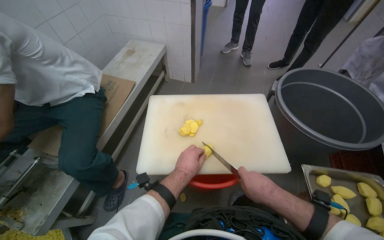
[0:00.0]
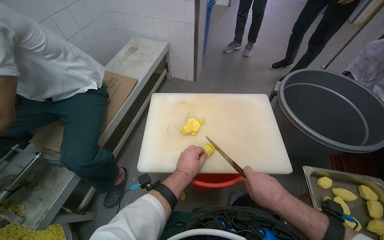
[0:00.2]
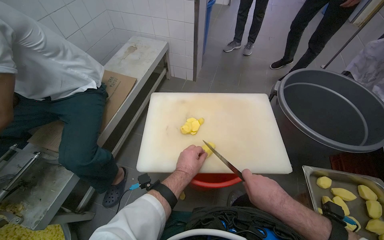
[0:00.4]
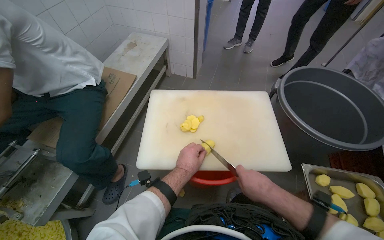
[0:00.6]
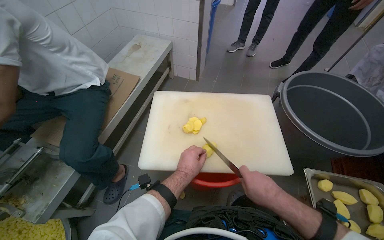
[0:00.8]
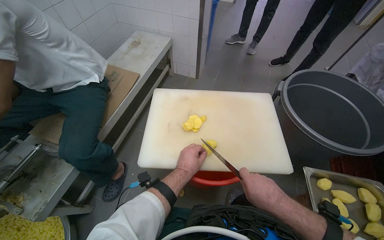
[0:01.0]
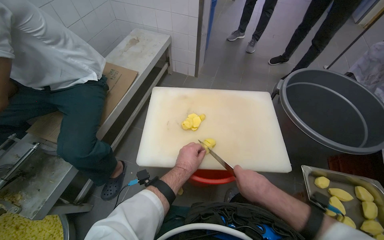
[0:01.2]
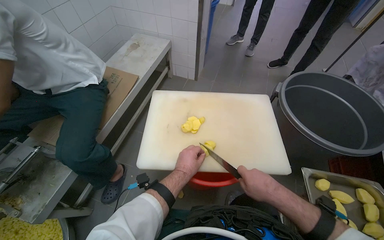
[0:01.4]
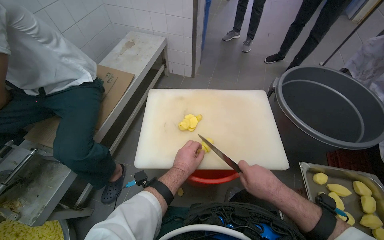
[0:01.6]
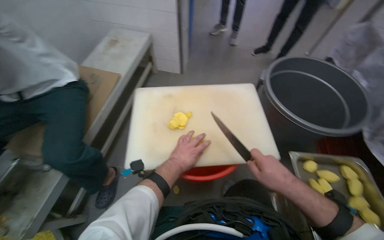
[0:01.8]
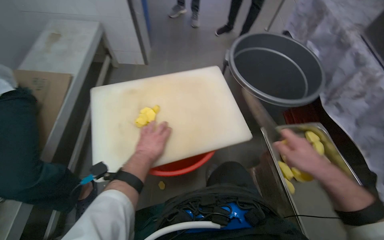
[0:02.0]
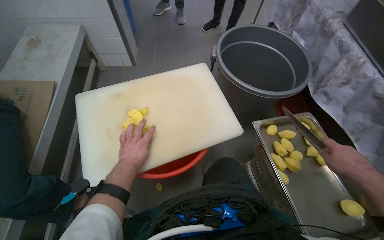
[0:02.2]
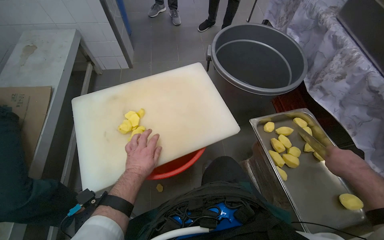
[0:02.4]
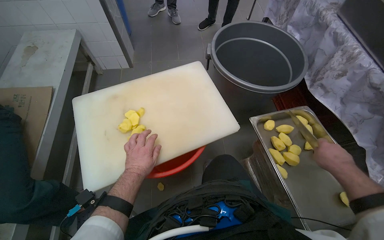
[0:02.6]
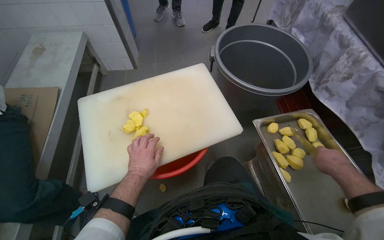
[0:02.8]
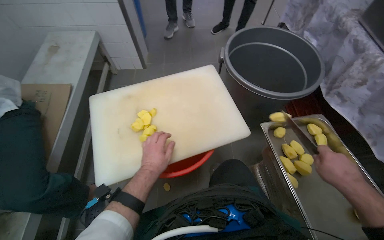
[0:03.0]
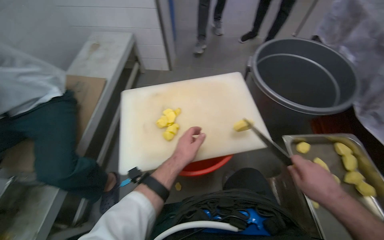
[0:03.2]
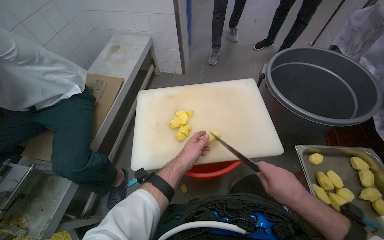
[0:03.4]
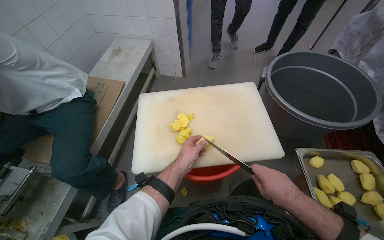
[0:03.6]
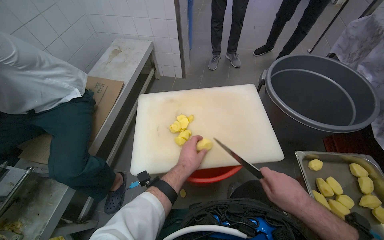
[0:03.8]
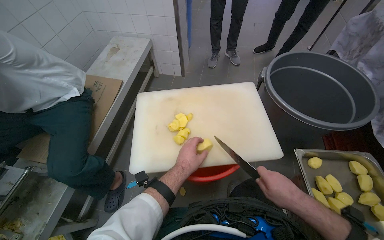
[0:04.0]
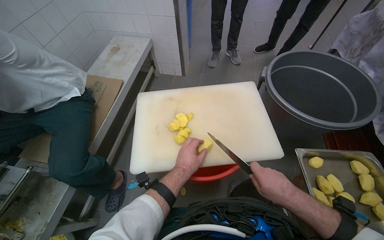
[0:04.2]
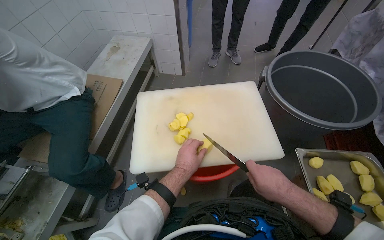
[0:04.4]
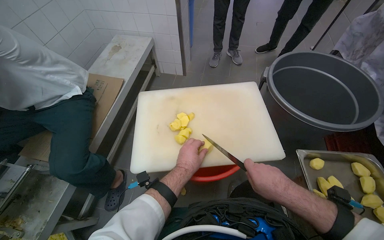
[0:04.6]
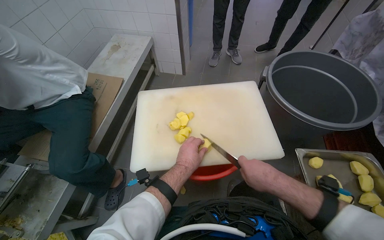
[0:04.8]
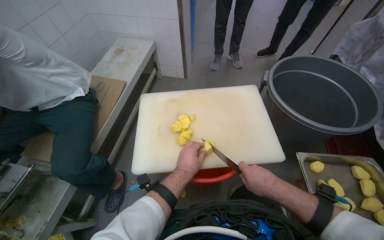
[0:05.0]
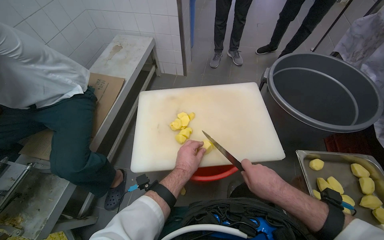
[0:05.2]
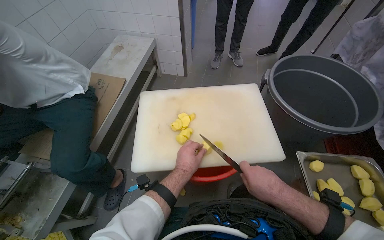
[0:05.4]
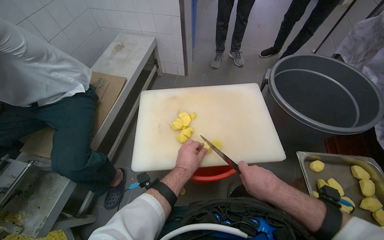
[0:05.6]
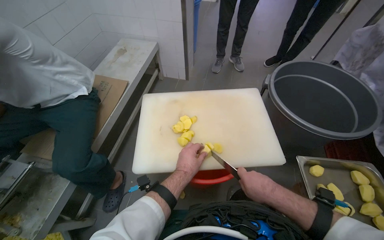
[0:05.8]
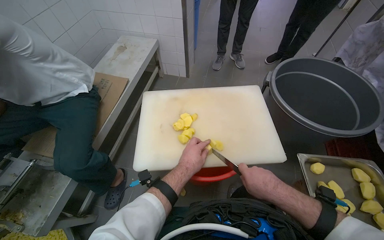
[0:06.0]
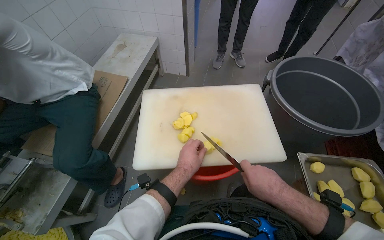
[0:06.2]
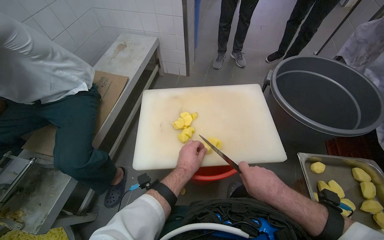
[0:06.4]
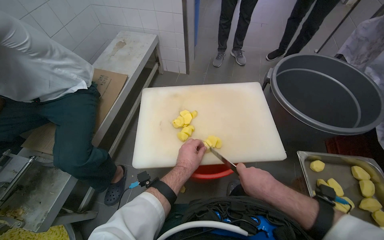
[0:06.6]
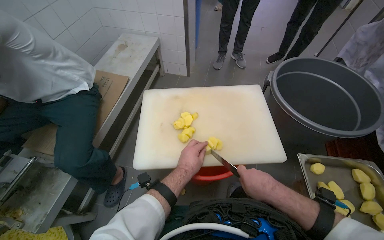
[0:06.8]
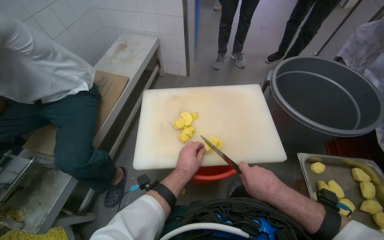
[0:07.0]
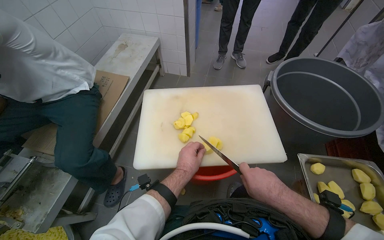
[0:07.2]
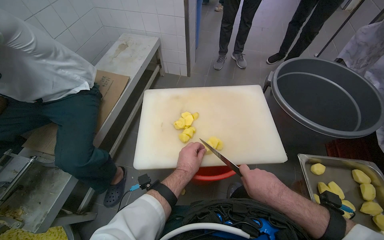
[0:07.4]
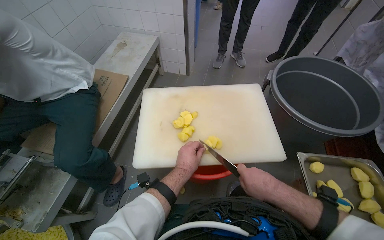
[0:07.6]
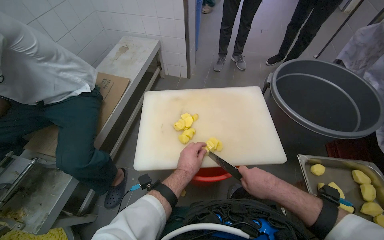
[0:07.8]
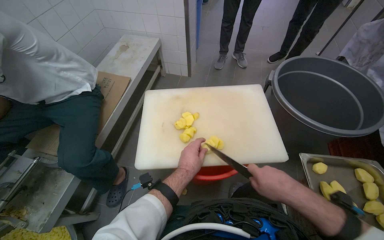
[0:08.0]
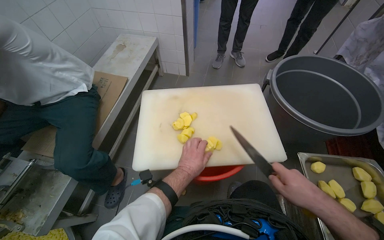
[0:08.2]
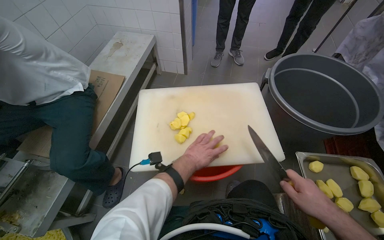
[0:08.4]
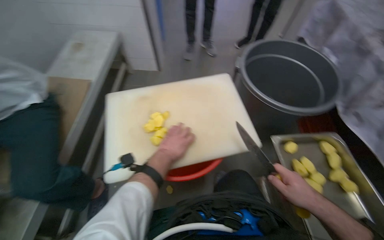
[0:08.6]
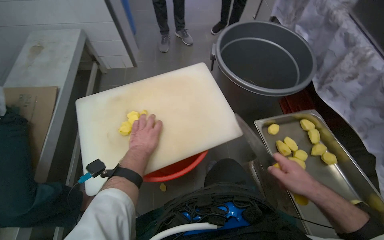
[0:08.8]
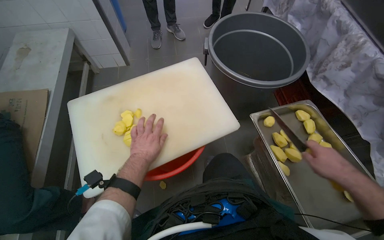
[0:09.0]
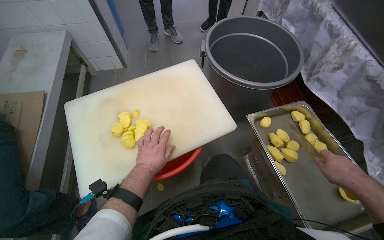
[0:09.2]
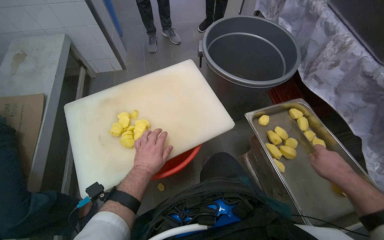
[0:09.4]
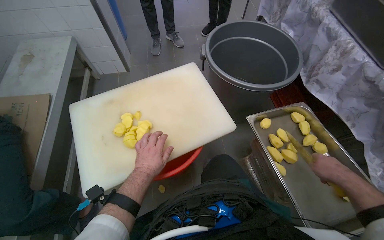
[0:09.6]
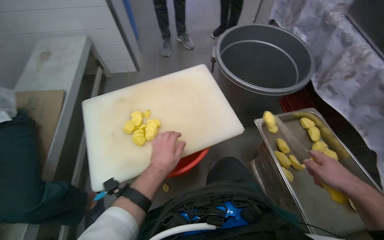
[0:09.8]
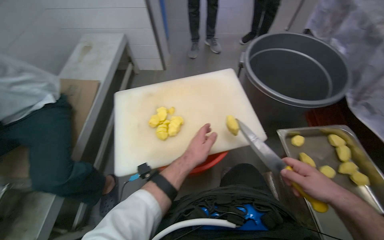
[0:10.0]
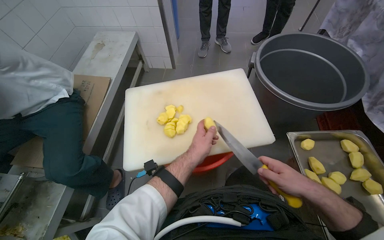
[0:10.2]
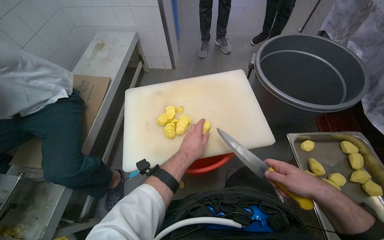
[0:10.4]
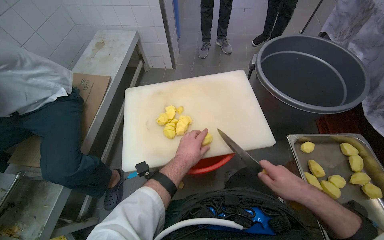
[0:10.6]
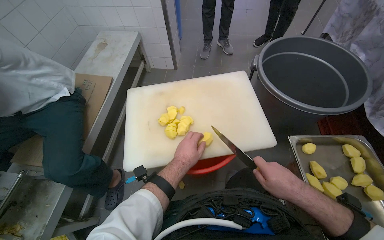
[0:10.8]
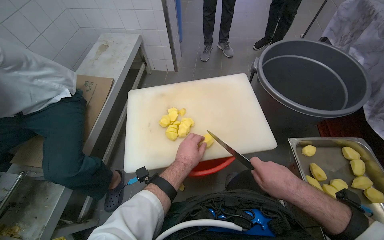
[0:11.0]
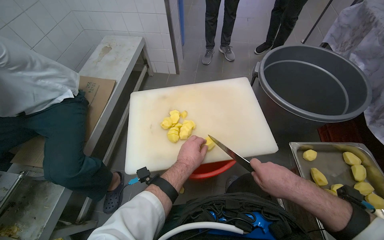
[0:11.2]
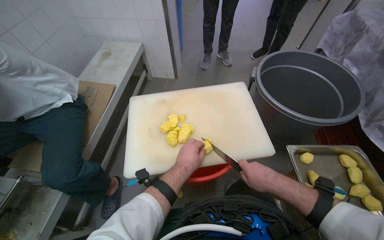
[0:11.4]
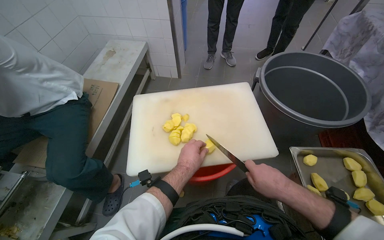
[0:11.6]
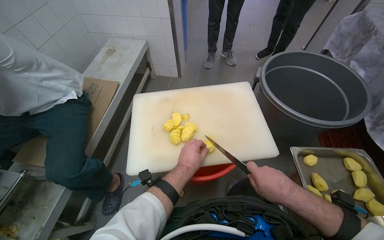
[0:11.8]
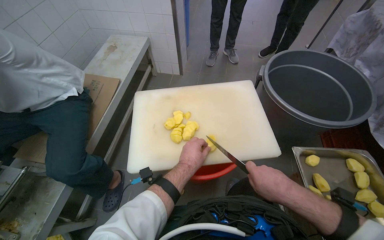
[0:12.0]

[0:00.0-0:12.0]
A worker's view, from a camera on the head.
Job: preparing food.
The whole recording: Slicing potatoes on cutting board. The worker slices potatoes into smaller pieces on a white cutting board.
0:00.0 to 0:01.6: The hands make small movements and keep their place.
0:01.6 to 0:03.0: The right hand is displaced to the right by about 30 cm.
0:03.0 to 0:04.4: The right hand shifts some 25 cm to the left.
0:04.4 to 0:07.6: The hands are busy where they are.
0:07.6 to 0:09.0: The wearer's head swings some 20 degrees to the right. The right hand travels to the right by roughly 30 cm.
0:09.0 to 0:10.4: The right hand goes roughly 15 cm to the left.
0:10.4 to 0:12.0: The right hand heads to the left, covering some 10 cm.

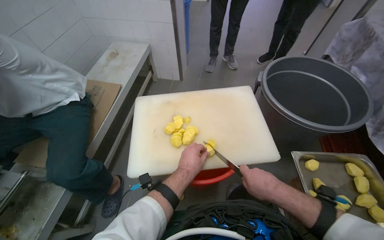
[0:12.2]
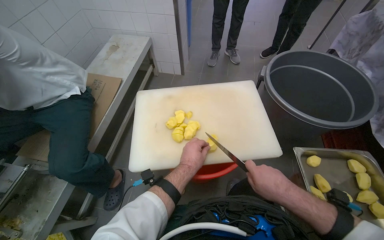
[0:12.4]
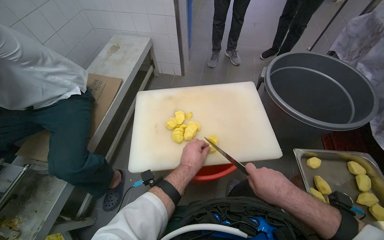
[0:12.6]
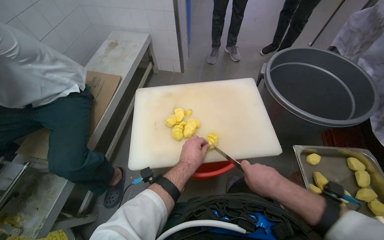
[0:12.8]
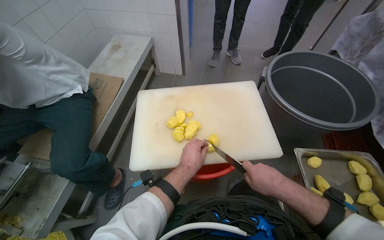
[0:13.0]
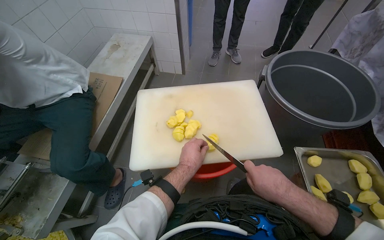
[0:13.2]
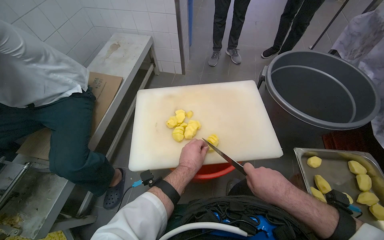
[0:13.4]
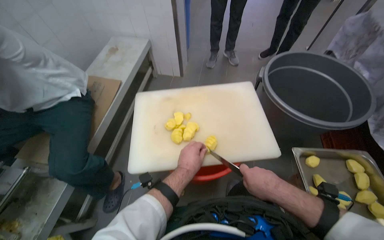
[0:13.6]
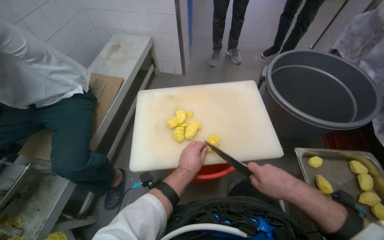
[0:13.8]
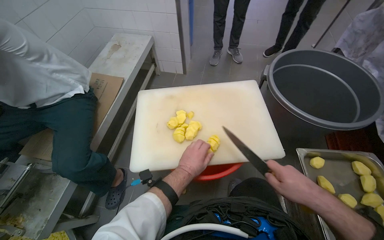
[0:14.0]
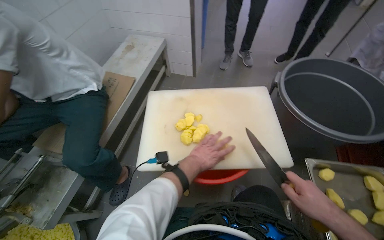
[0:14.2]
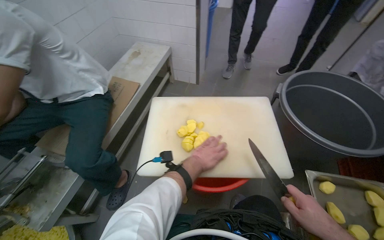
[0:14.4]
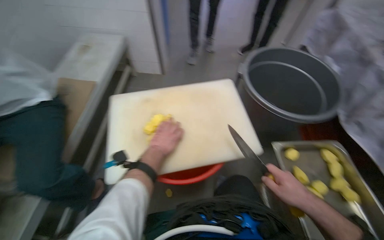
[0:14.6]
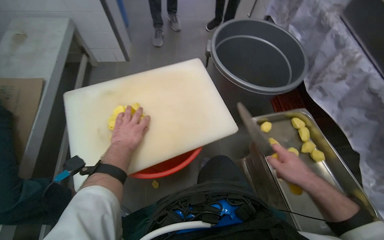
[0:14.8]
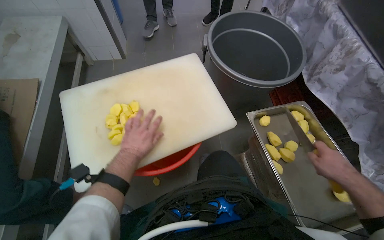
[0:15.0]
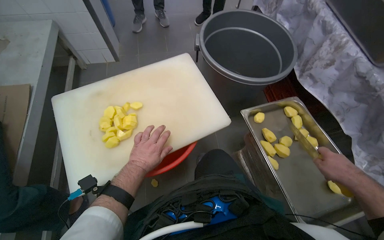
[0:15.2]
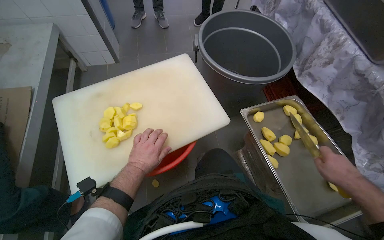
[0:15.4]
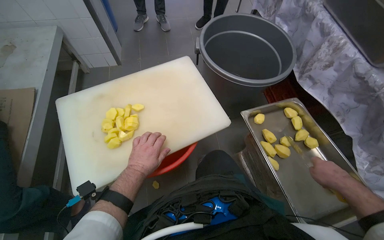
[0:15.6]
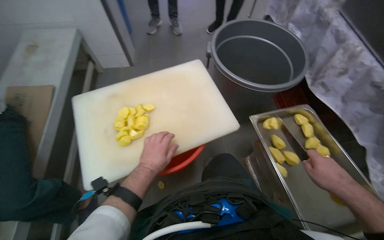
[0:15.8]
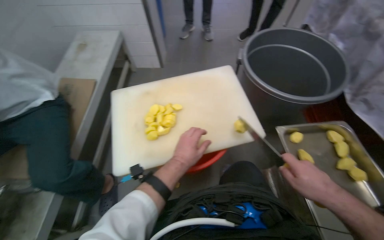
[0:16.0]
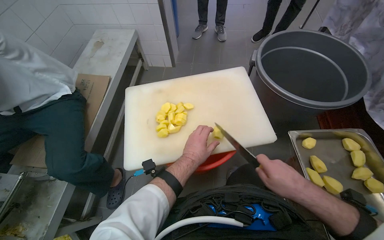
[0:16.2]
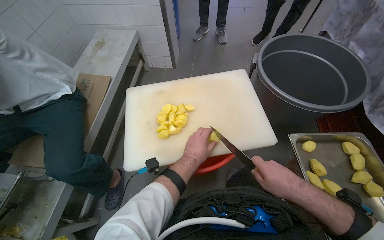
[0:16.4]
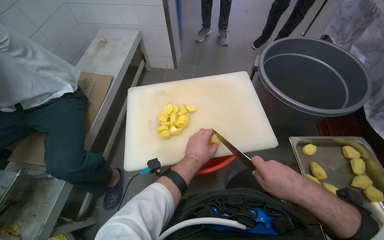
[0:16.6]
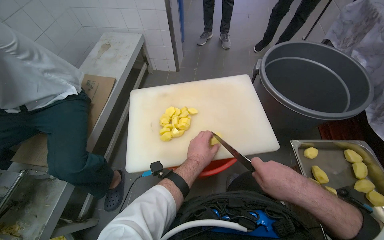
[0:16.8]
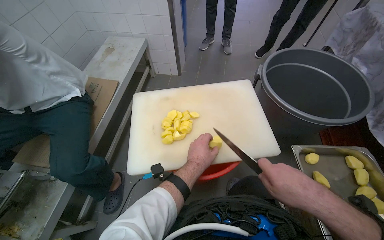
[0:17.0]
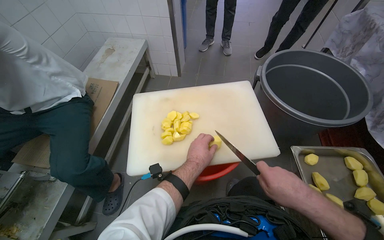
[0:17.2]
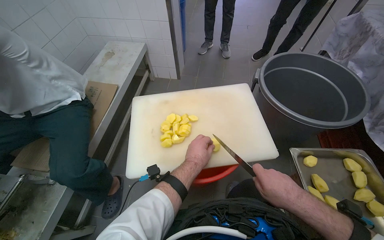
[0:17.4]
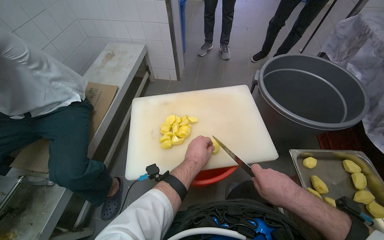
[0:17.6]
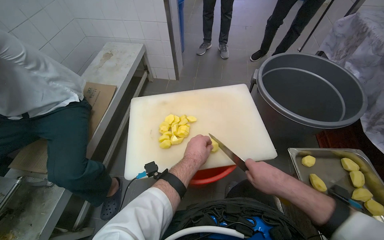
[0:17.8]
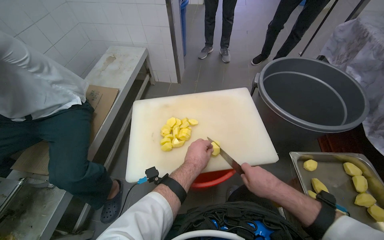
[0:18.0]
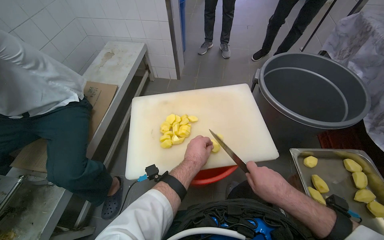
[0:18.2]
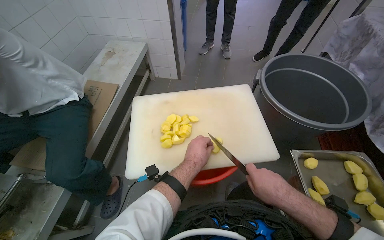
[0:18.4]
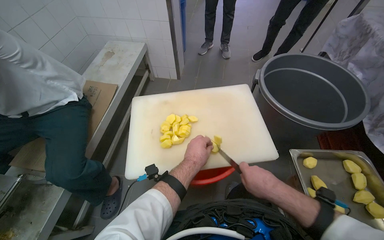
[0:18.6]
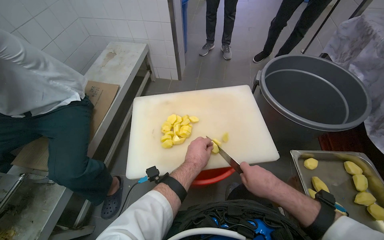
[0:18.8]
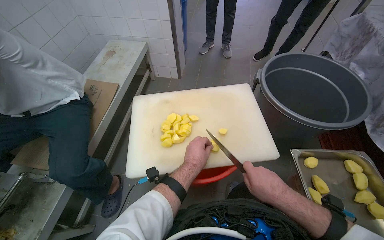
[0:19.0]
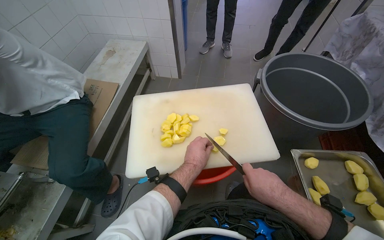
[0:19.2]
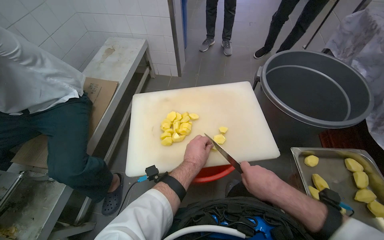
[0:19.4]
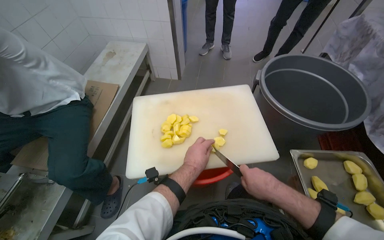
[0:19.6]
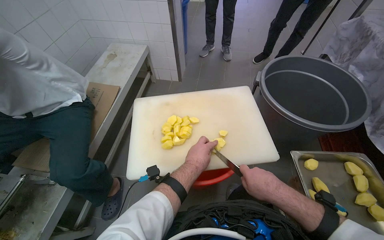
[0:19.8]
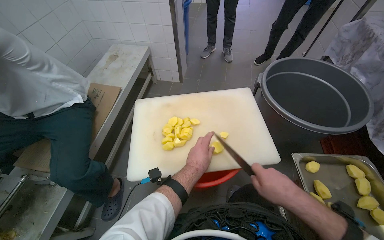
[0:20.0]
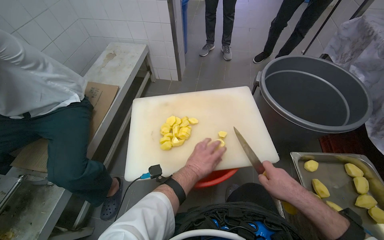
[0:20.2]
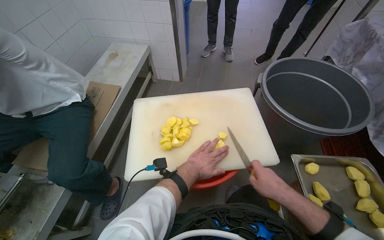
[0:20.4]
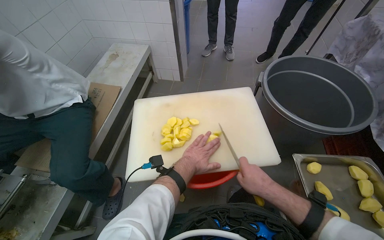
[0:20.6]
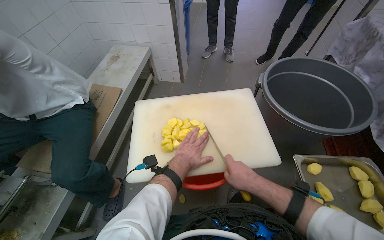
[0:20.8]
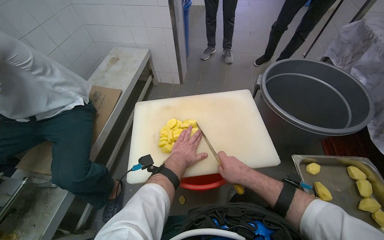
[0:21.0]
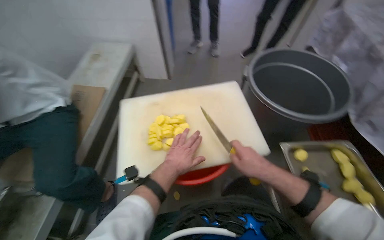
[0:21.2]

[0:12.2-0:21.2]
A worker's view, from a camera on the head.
Job: preparing food.
The whole recording: Slicing potatoes on cutting board. The worker slices potatoes into smaller pieces on a white cutting board.
0:12.2 to 0:13.8: The hands stay close to where they were, moving slightly.
0:13.8 to 0:15.2: The head turns to the right by about 20 degrees.
0:15.2 to 0:16.6: The wearer looks approximately 20 degrees further to the left. The right hand heads to the left, covering approximately 30 cm.
0:16.6 to 0:19.8: The hands are busy where they are.
0:19.8 to 0:21.2: The hands stay close to where they were, moving slightly.
